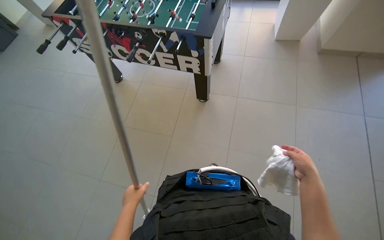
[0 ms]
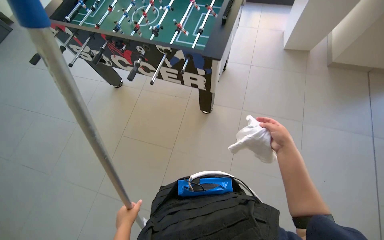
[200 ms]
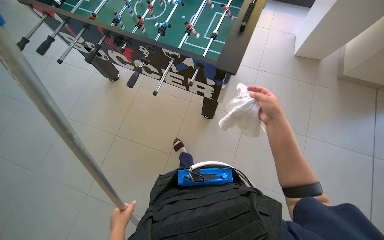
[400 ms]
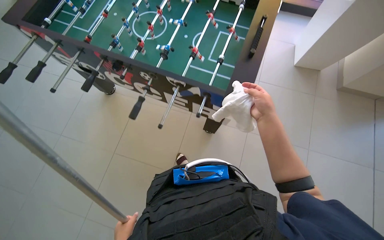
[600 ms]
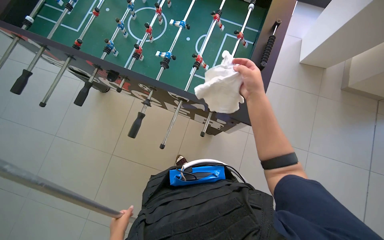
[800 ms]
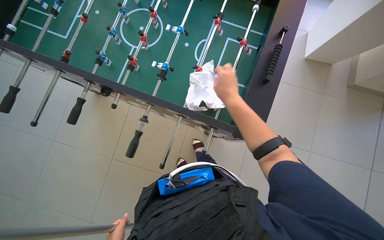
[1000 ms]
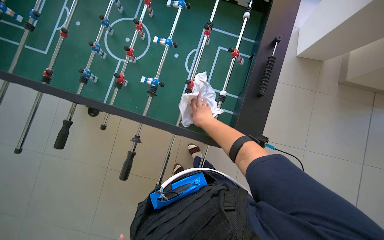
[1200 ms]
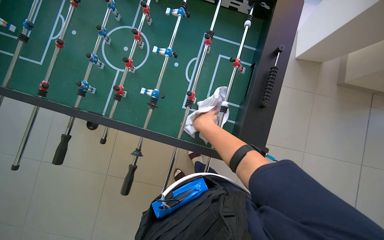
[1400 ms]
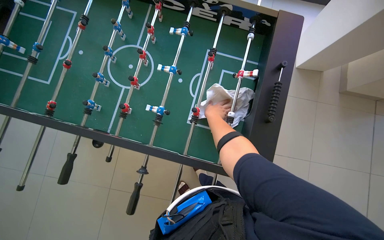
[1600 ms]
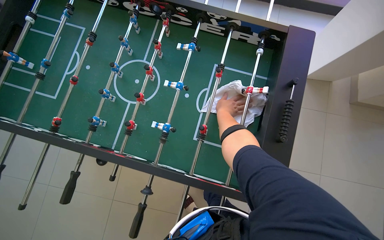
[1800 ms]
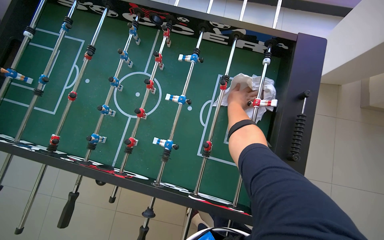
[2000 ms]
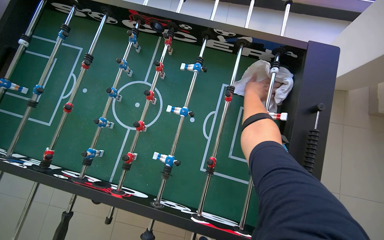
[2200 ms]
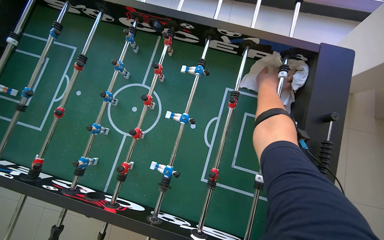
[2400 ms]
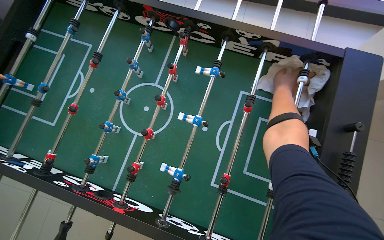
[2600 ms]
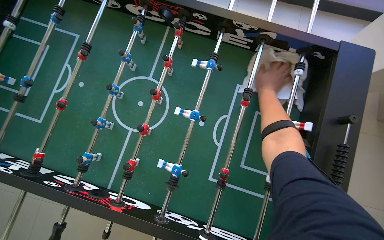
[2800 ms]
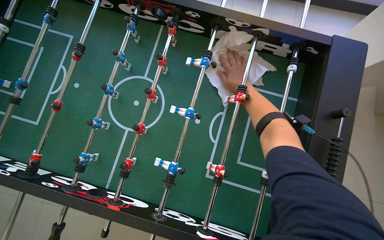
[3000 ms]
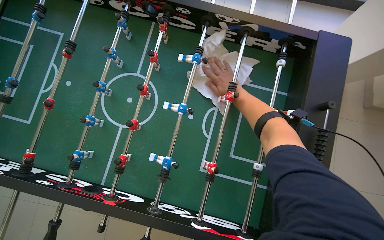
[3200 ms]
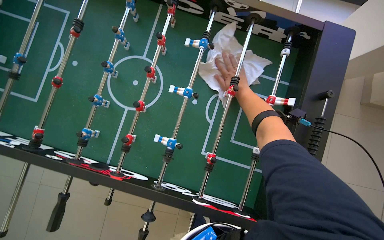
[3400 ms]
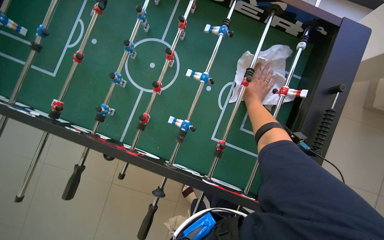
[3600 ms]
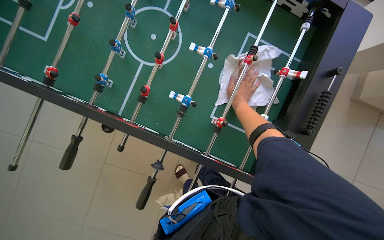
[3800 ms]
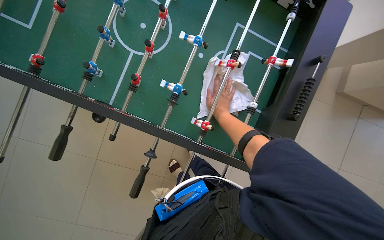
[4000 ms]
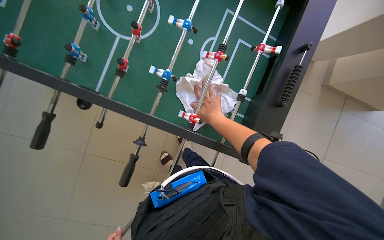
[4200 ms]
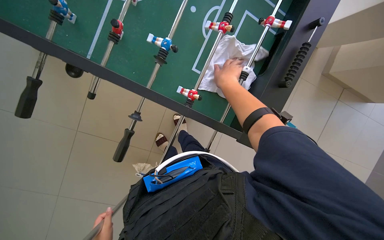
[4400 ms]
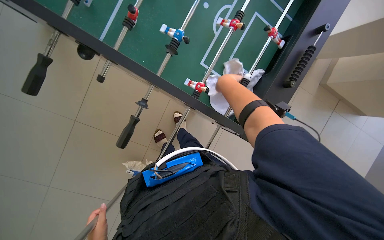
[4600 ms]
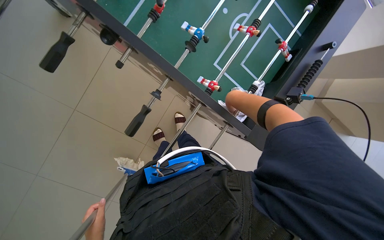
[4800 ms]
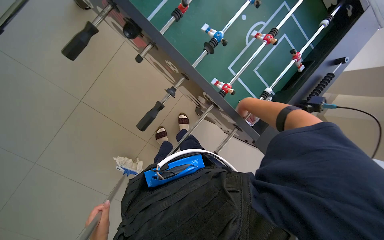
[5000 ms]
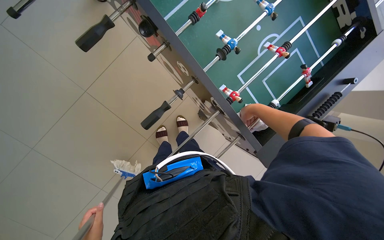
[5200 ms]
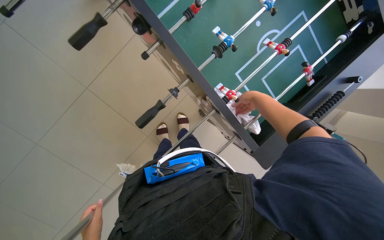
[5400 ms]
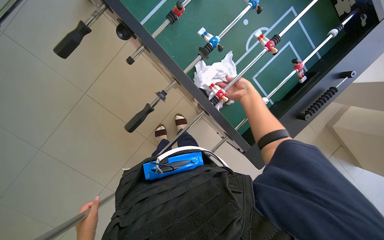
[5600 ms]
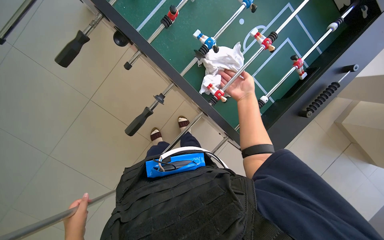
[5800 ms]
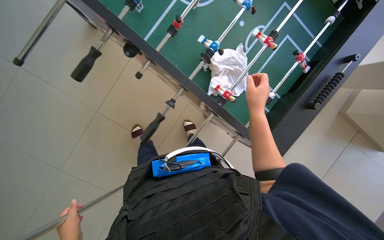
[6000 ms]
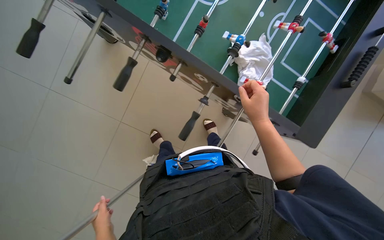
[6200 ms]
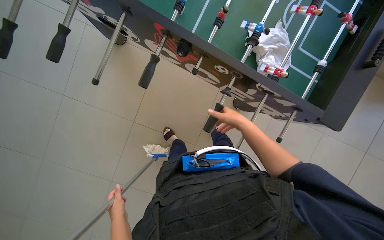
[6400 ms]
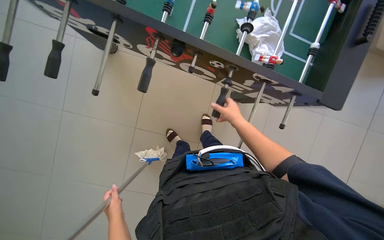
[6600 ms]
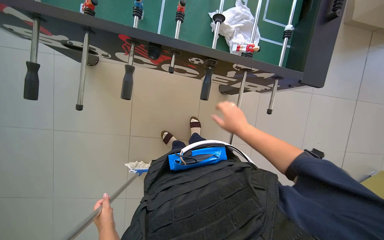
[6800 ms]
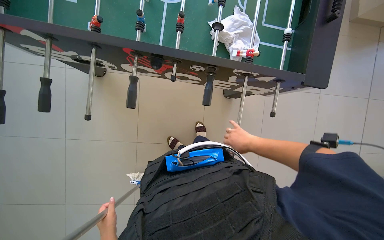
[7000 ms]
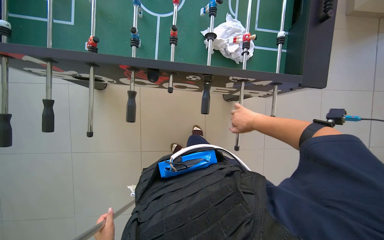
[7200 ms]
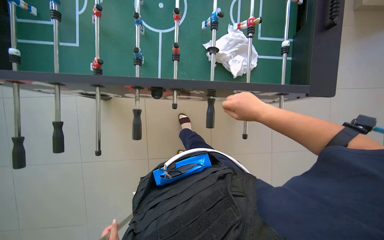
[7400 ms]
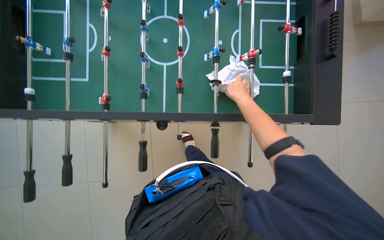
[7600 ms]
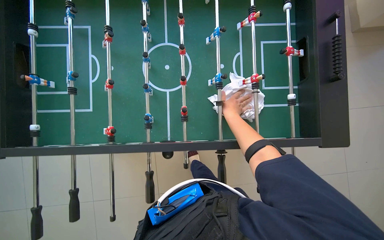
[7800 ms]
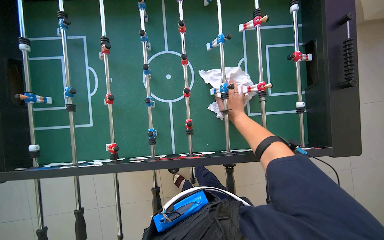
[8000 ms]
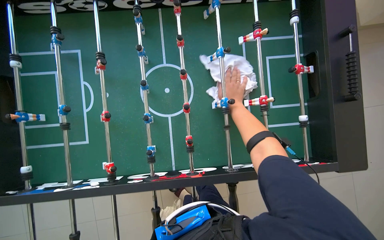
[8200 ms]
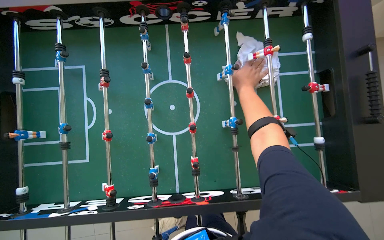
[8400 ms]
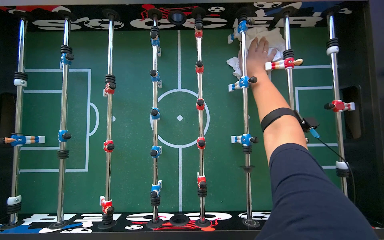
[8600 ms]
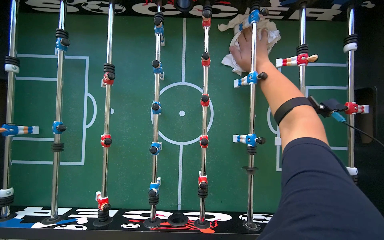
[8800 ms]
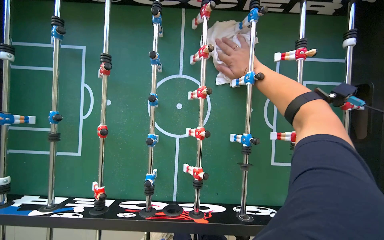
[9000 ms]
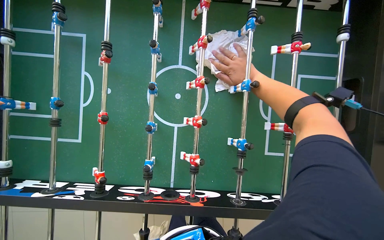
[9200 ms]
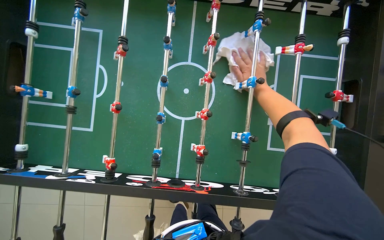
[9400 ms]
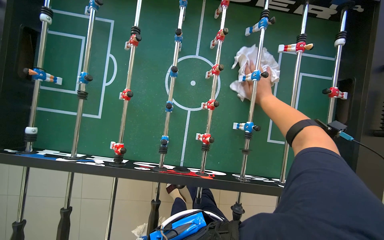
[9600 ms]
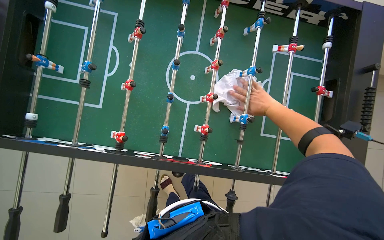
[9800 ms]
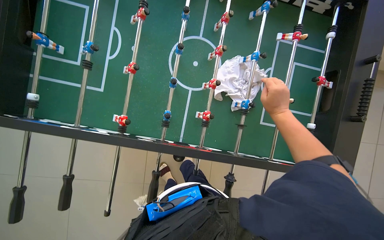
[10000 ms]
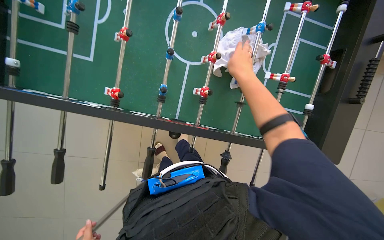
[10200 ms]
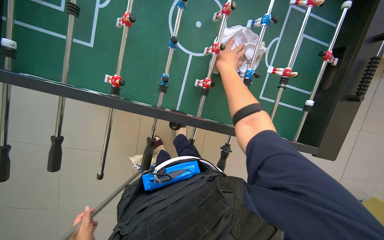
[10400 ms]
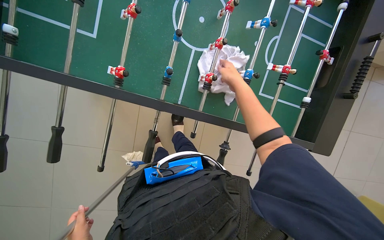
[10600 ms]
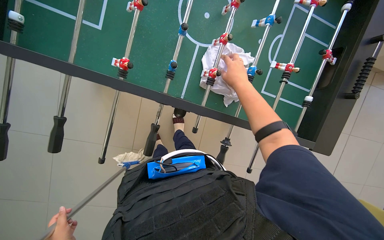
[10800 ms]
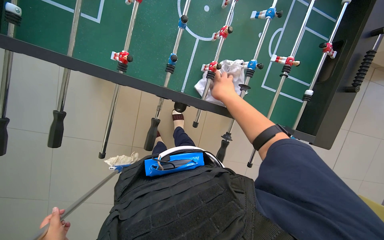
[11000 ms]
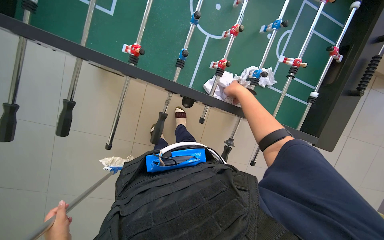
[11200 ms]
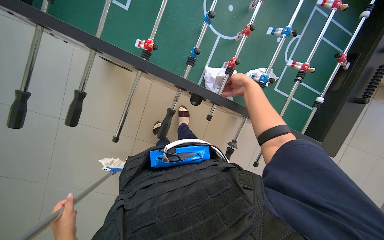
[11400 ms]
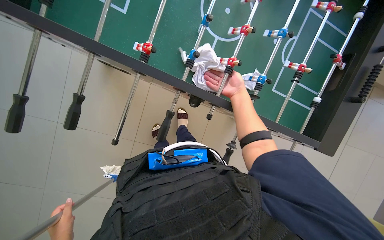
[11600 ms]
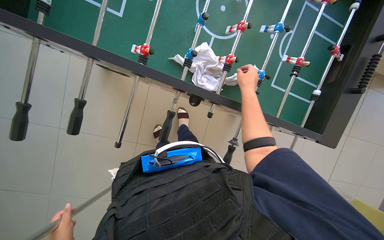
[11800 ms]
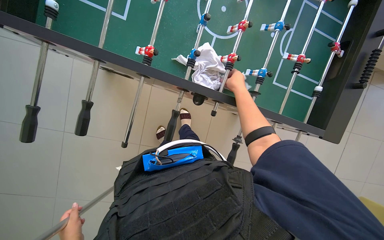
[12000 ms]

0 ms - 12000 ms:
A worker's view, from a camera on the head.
Job: wiping surfaces.
The whole recording: Cleaning foosball table. The worker wipes down the foosball table with a cloth.
0 ms - 1600 ms: The wearer moves approximately 1 m. The view tips downward by about 10 degrees.
1600 ms - 3000 ms: The right hand moves up the picture, some 30 cm.
3000 ms - 4400 ms: The view tilts roughly 20 degrees downward.
6000 ms - 7600 ms: Everything in view rotates about 35 degrees counterclockwise.
7600 ms - 9000 ms: The right hand is displaced up the picture by roughly 40 cm.
9000 ms - 10400 ms: The right hand shifts some 15 cm to the left.
10400 ms - 12000 ms: The right hand is displaced down the picture by about 15 cm.

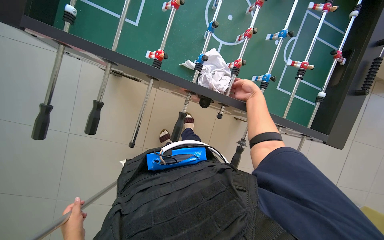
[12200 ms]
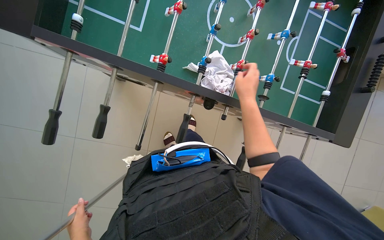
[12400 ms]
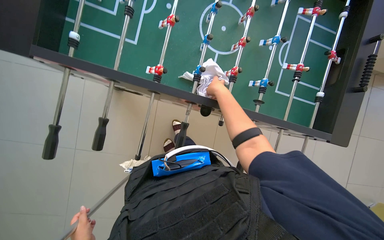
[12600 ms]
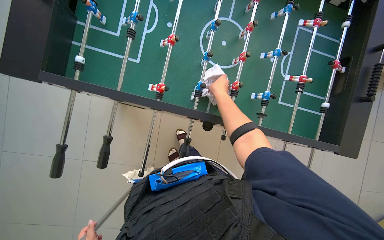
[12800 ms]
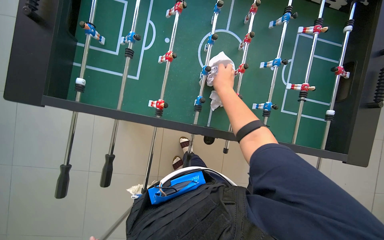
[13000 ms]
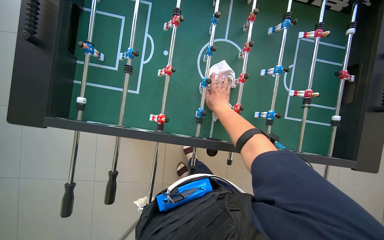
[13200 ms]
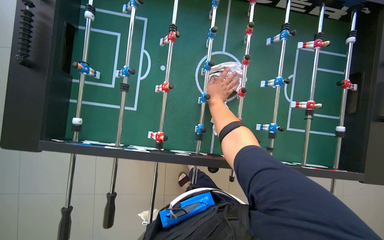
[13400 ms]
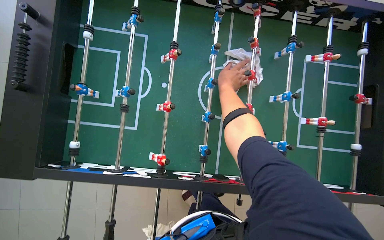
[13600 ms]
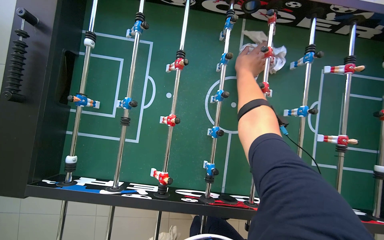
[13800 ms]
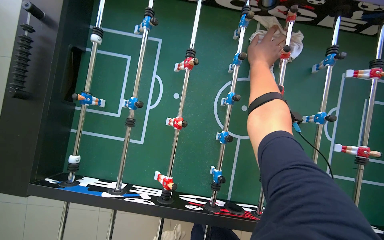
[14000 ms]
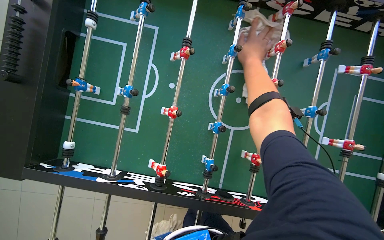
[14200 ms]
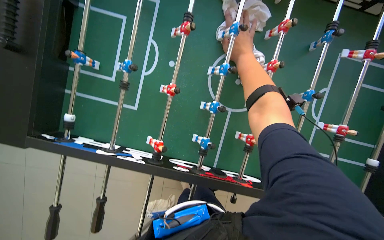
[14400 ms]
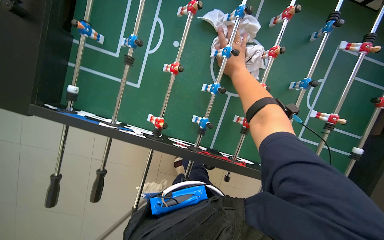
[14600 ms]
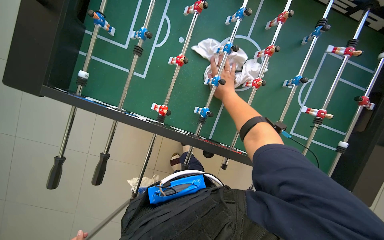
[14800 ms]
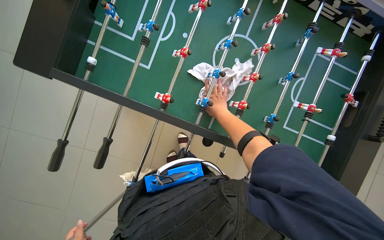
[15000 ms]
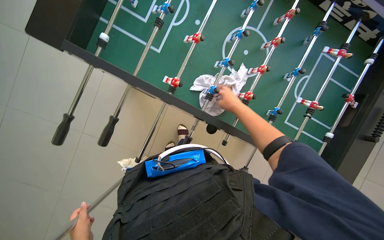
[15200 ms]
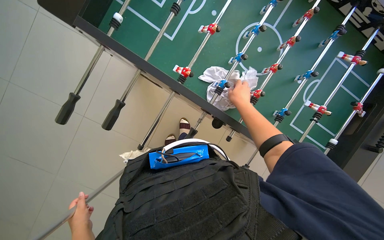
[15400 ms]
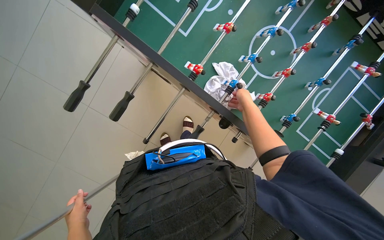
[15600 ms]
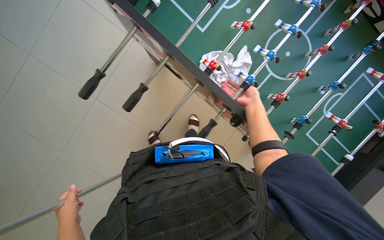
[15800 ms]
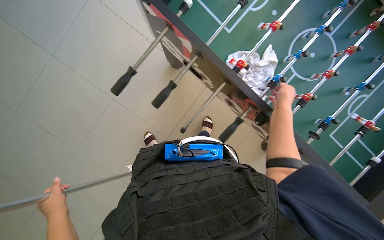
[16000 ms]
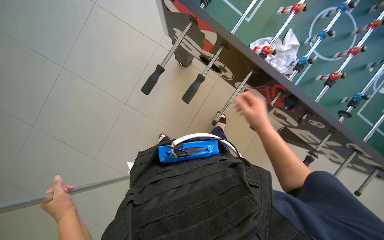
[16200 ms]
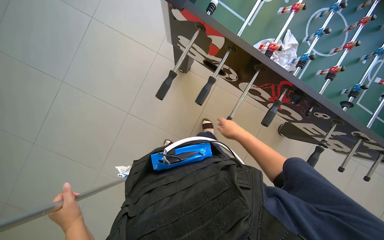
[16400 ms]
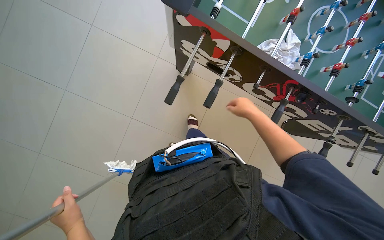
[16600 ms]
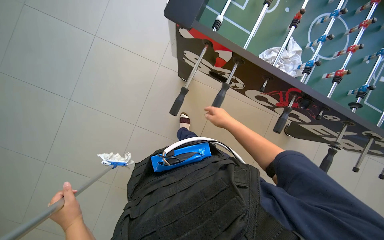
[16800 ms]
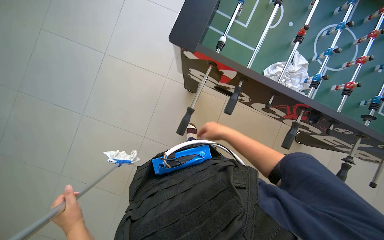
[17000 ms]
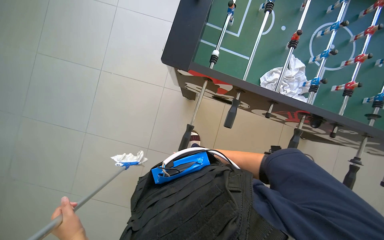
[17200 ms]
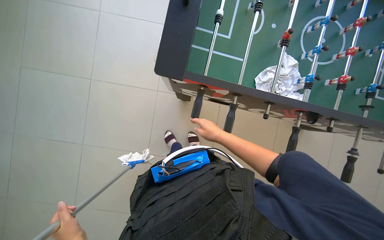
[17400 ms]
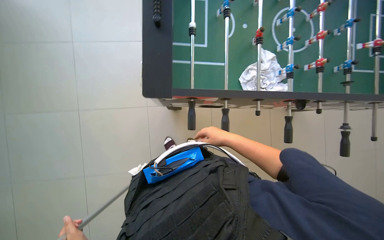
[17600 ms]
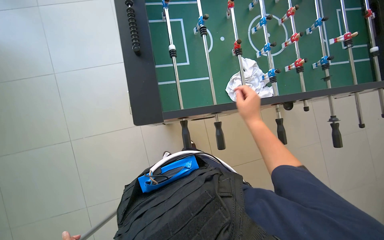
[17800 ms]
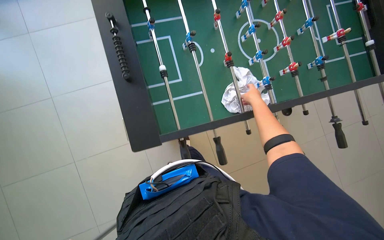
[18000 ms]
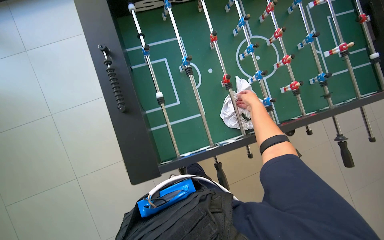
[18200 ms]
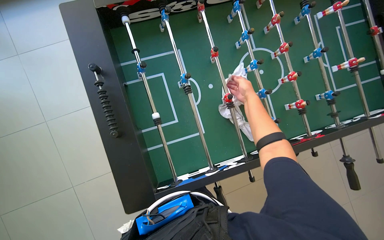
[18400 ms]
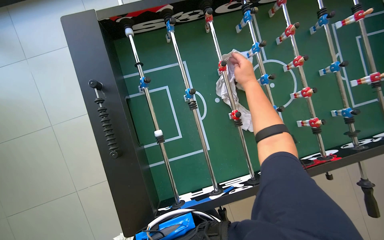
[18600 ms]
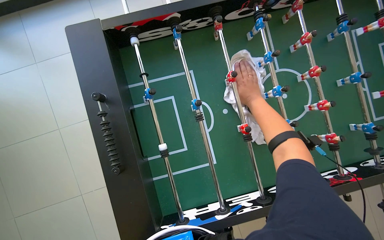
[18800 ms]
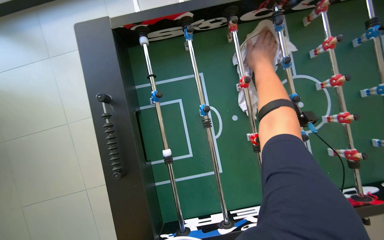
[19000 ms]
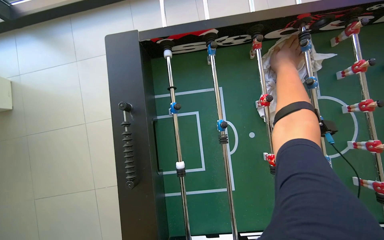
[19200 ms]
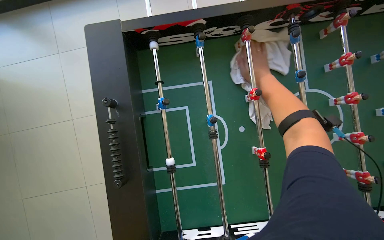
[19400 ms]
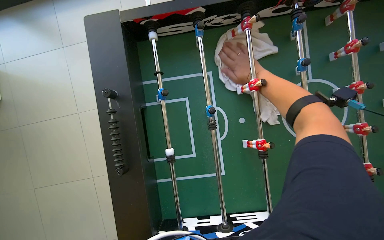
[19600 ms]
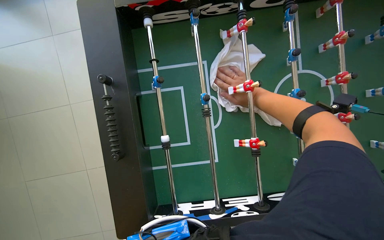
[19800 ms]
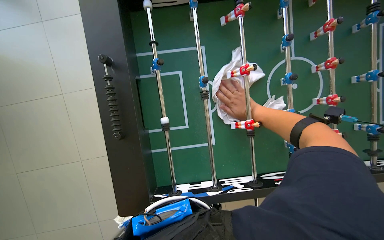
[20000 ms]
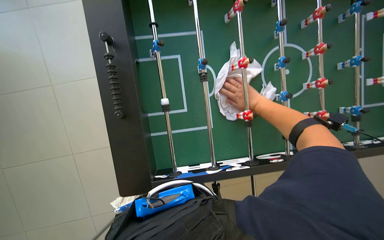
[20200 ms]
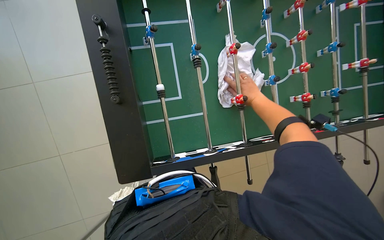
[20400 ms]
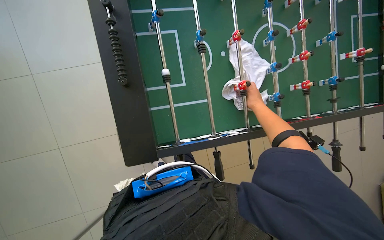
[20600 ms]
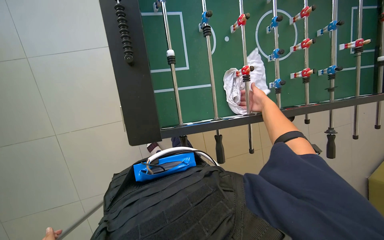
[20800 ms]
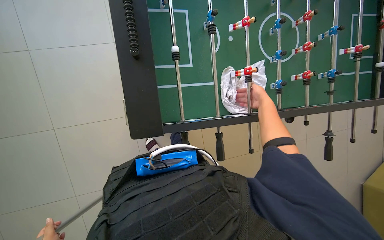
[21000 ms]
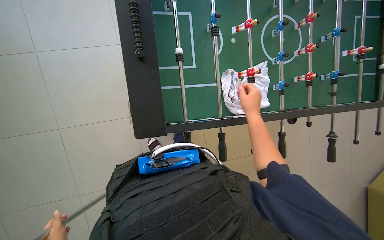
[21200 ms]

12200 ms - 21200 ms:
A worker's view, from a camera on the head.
Job: wiping surfaces.
The whole recording: Cleaning foosball table. The worker wipes down the foosball table with a cloth.
12200 ms - 13800 ms: The right hand moves up the picture, approximately 40 cm.
13800 ms - 15200 ms: The right hand shifts roughly 35 cm down the picture.
15200 ms - 16600 ms: The camera travels to the left, some 40 cm.
16600 ms - 18200 ms: The camera is carried some 50 cm. The scene turns about 45 degrees counterclockwise in the picture.
19800 ms - 21200 ms: The right hand goes about 40 cm down the picture and nearer to the camera.
